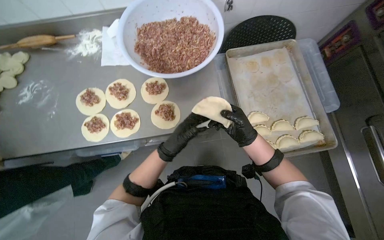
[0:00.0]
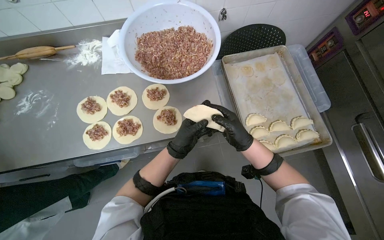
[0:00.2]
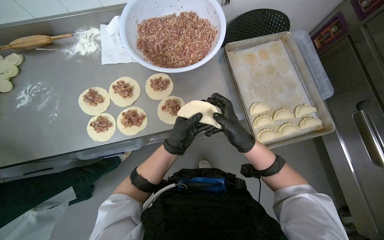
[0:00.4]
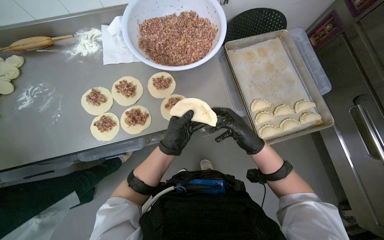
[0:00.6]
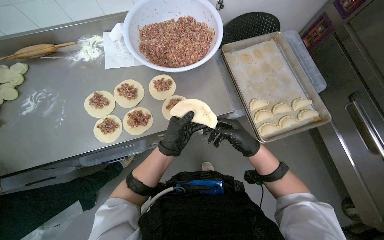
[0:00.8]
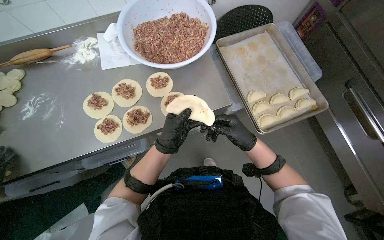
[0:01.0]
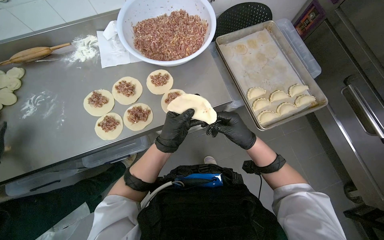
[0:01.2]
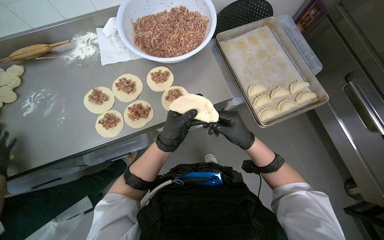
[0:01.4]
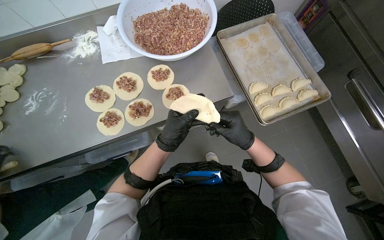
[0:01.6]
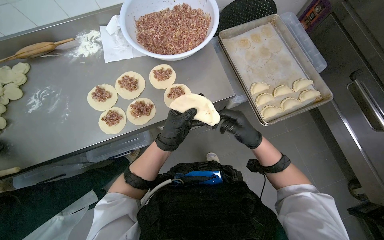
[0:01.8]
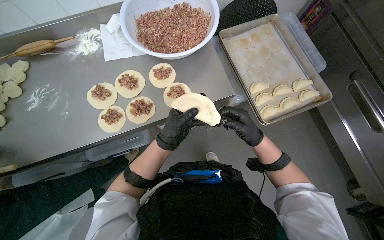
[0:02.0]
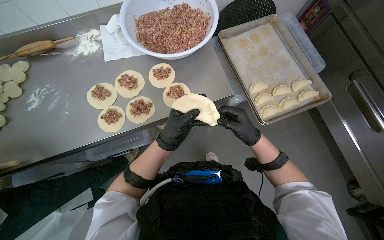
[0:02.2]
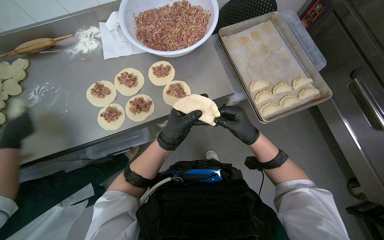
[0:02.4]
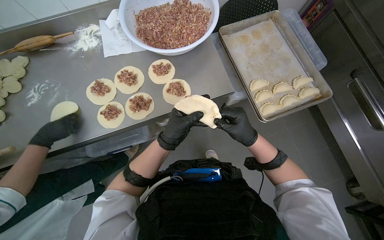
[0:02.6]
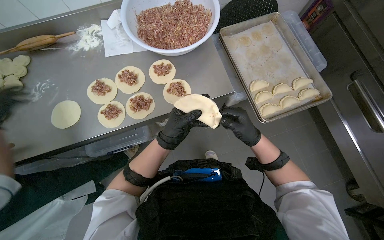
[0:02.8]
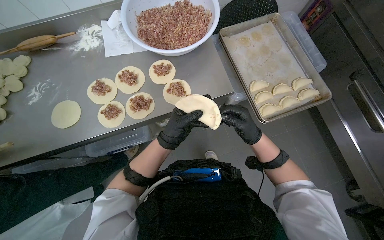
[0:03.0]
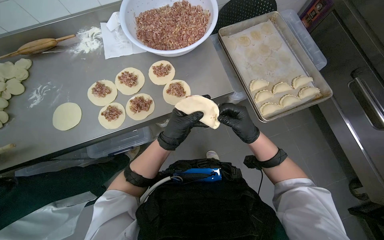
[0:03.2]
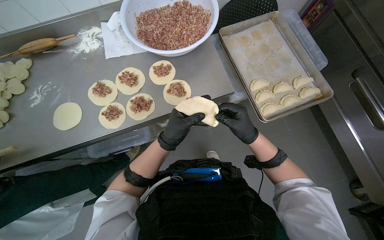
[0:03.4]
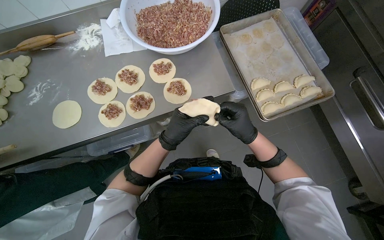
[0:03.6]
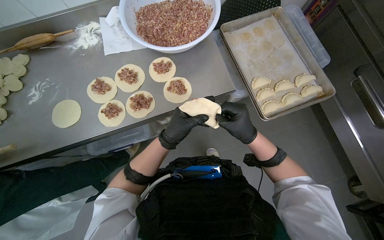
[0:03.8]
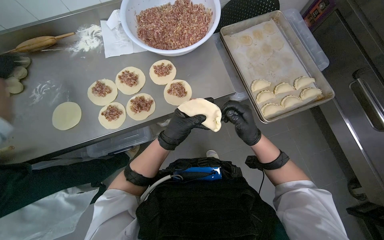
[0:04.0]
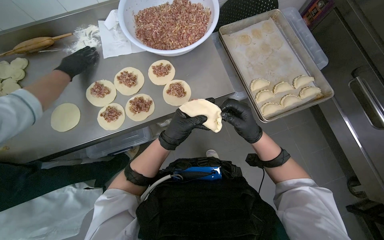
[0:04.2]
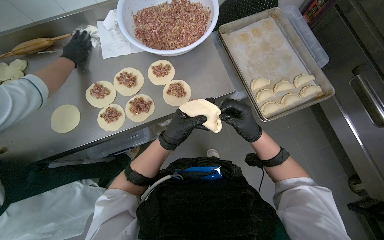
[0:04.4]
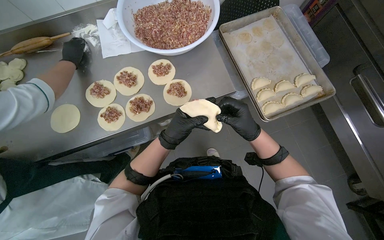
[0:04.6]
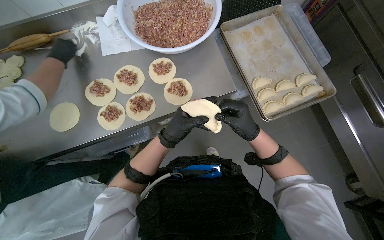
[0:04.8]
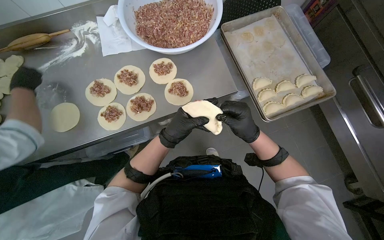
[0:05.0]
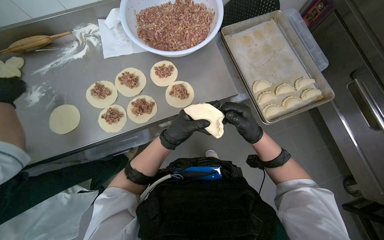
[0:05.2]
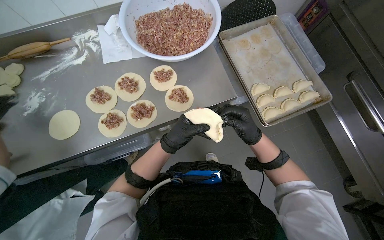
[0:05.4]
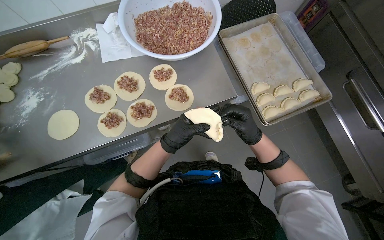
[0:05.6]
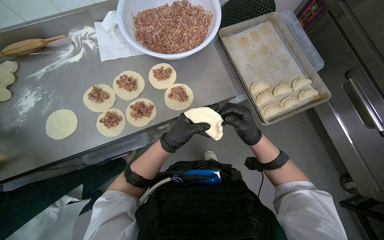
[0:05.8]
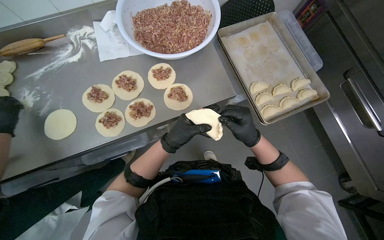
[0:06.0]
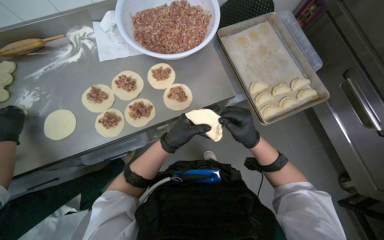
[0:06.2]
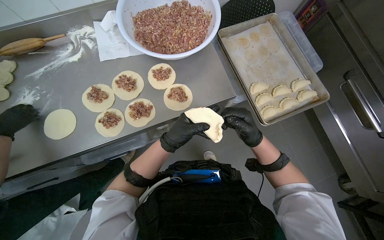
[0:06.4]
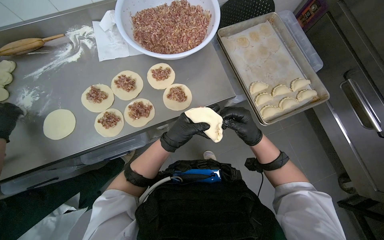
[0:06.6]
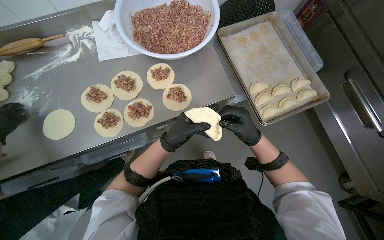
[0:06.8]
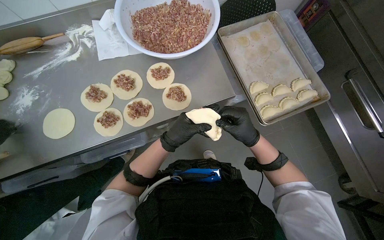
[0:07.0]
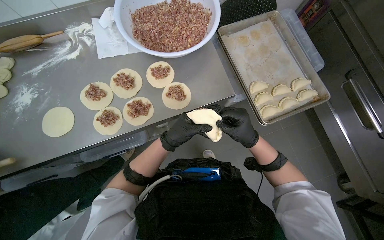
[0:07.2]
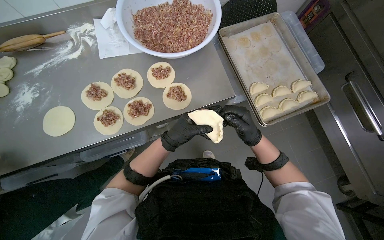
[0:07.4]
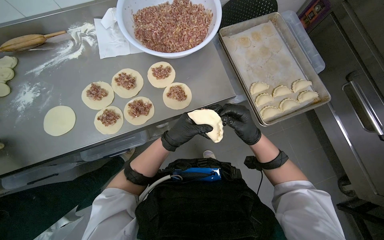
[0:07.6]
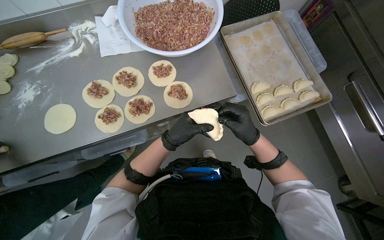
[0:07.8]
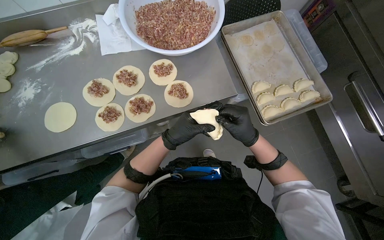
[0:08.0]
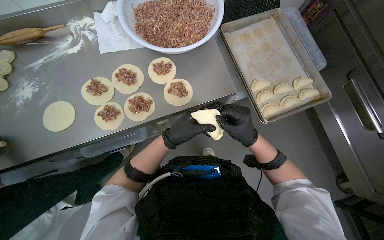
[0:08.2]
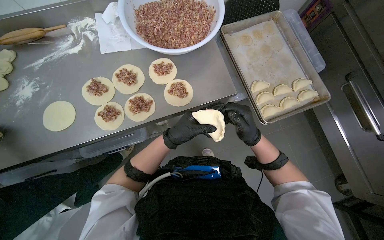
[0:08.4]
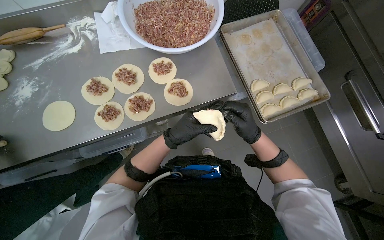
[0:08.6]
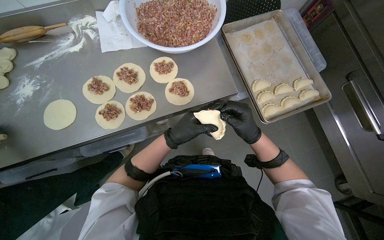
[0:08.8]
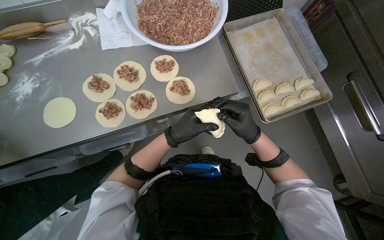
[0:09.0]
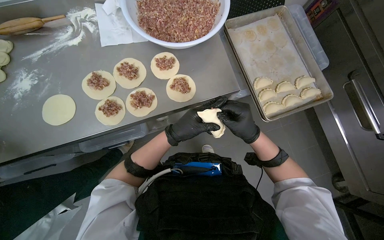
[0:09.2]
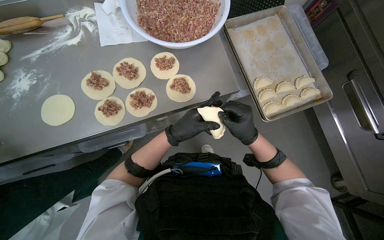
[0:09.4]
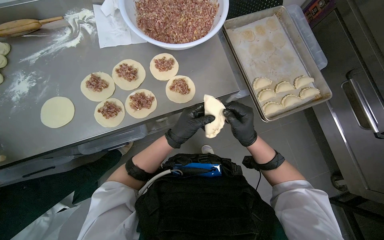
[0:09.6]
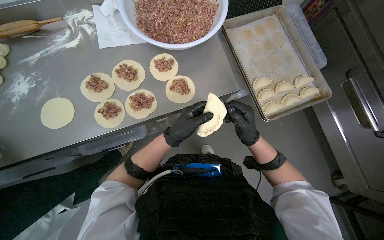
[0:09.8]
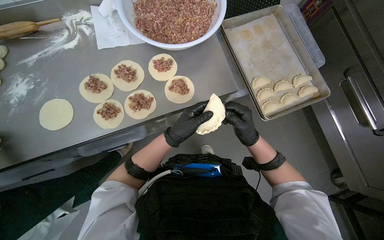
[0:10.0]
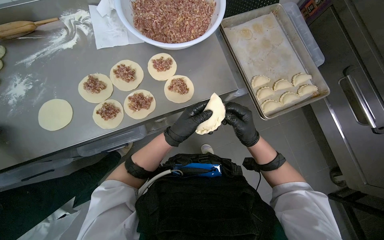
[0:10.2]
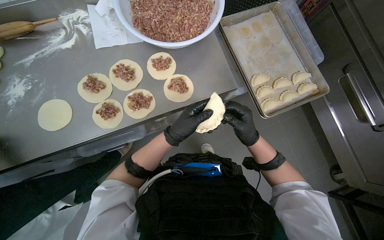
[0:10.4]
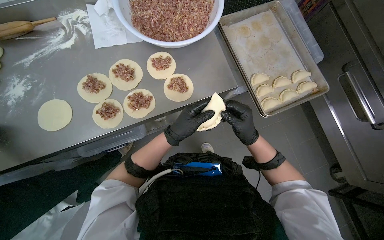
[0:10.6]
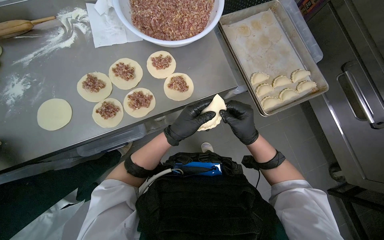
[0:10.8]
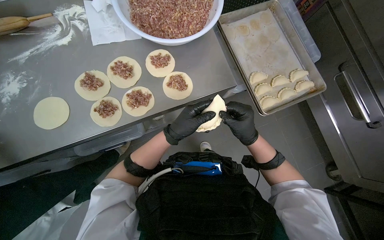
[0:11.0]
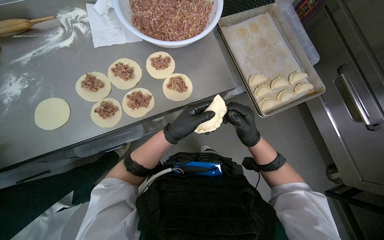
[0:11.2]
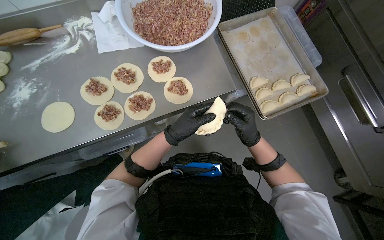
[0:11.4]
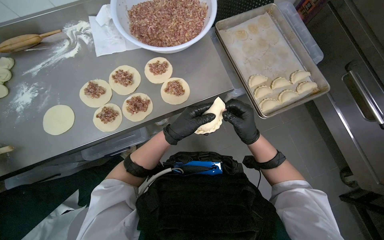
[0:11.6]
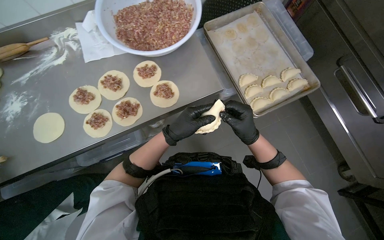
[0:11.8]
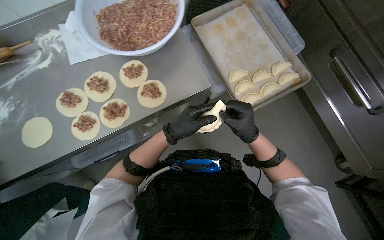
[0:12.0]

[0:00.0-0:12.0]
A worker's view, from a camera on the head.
Job: preparing food.
The whole recording: Preparing meat-filled dumplings. The worker places meat filling onto dough circles, seals them, and places them onto a tray.
0:00.0 to 0:01.6: The two hands go about 10 cm nearer to the camera.
0:01.6 to 0:10.4: The hands work in one place, with small movements.

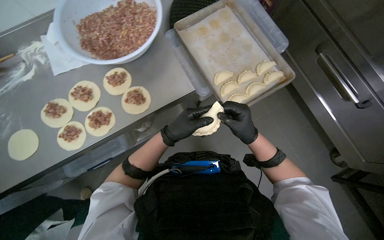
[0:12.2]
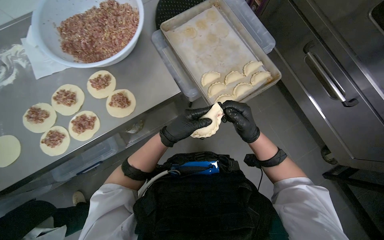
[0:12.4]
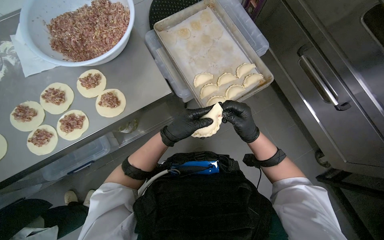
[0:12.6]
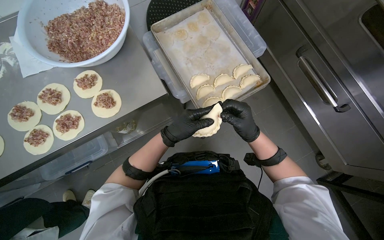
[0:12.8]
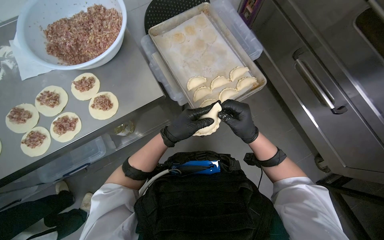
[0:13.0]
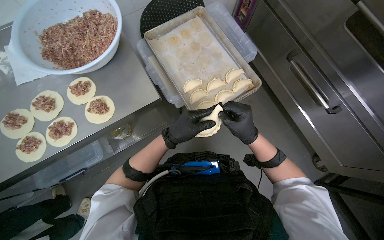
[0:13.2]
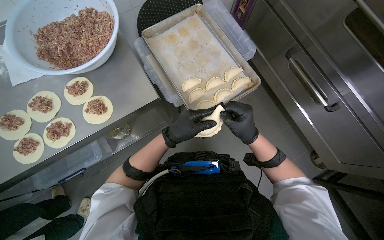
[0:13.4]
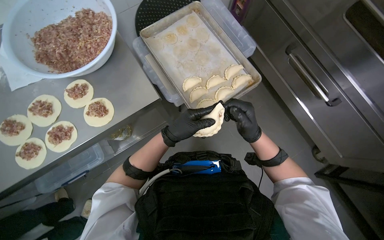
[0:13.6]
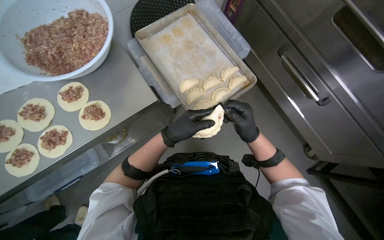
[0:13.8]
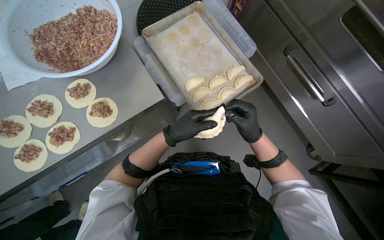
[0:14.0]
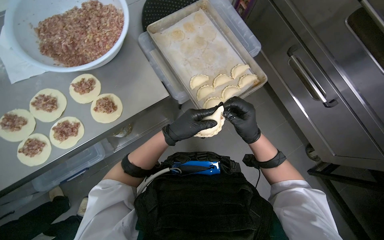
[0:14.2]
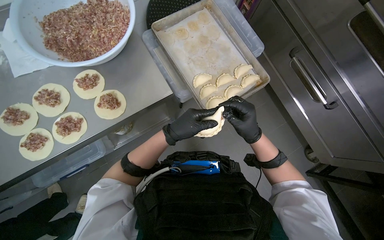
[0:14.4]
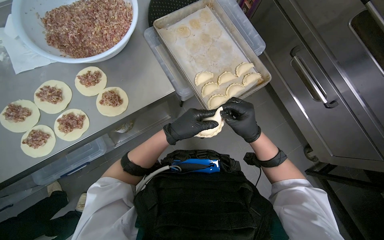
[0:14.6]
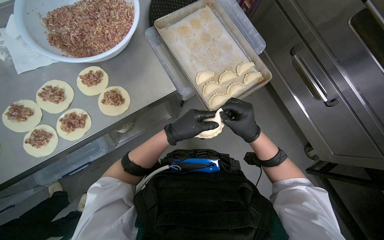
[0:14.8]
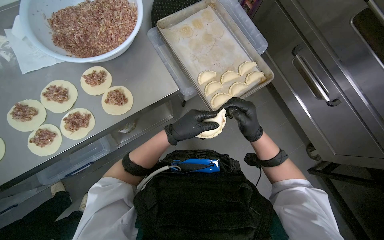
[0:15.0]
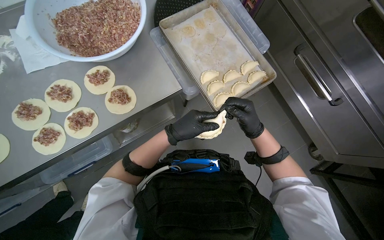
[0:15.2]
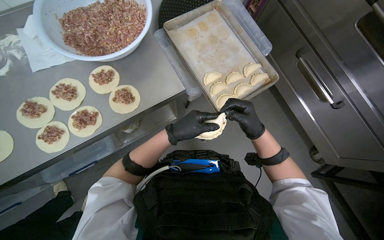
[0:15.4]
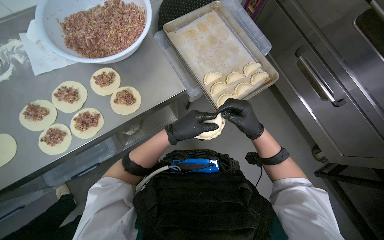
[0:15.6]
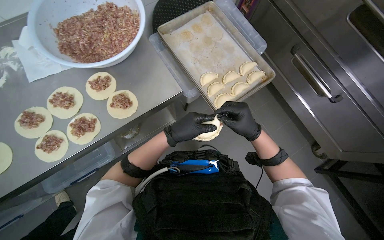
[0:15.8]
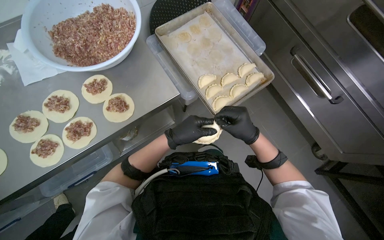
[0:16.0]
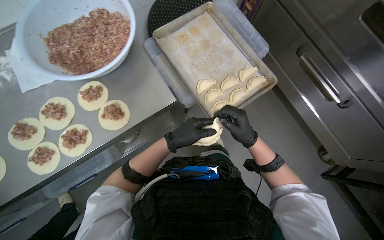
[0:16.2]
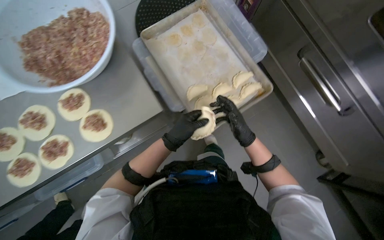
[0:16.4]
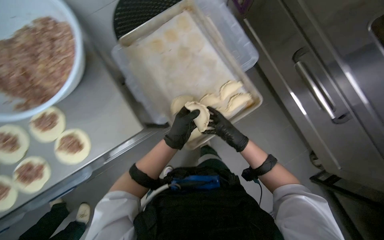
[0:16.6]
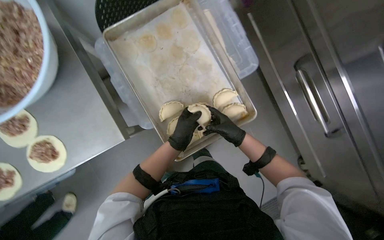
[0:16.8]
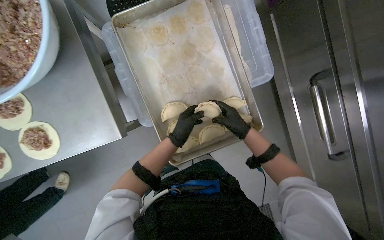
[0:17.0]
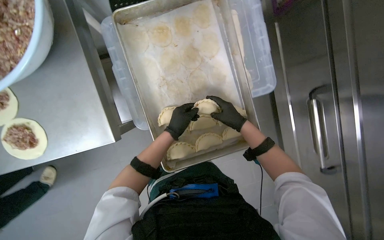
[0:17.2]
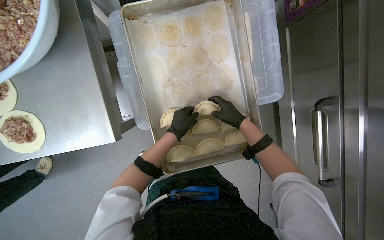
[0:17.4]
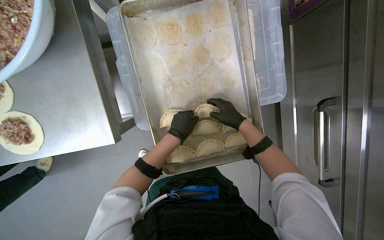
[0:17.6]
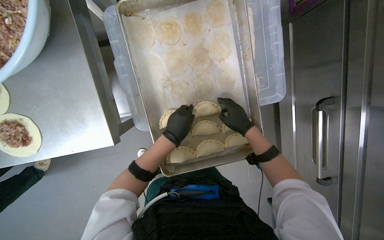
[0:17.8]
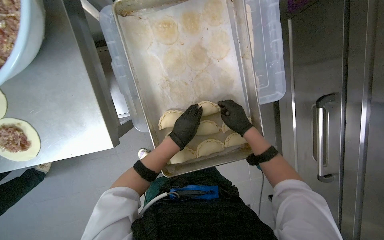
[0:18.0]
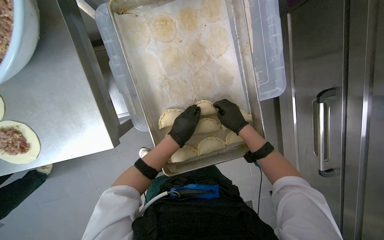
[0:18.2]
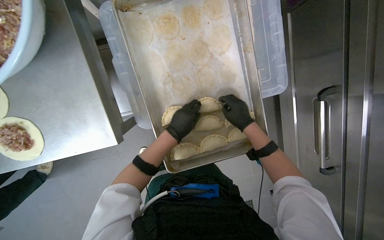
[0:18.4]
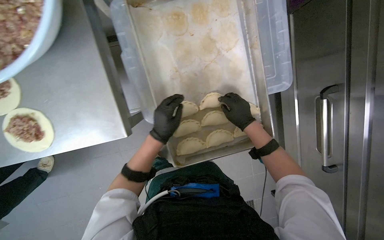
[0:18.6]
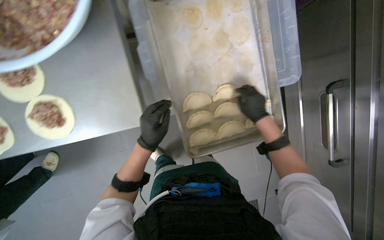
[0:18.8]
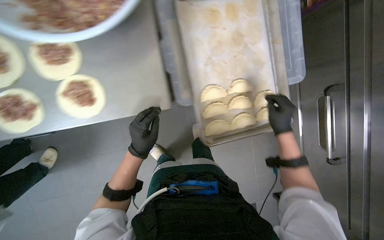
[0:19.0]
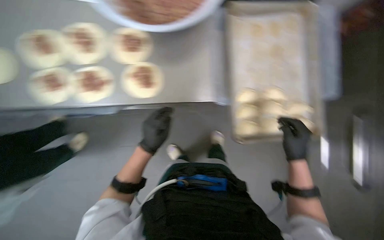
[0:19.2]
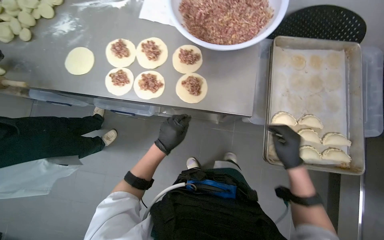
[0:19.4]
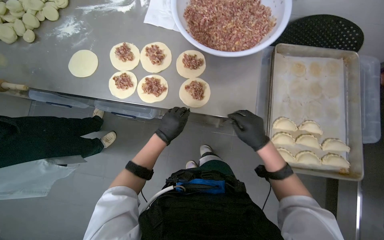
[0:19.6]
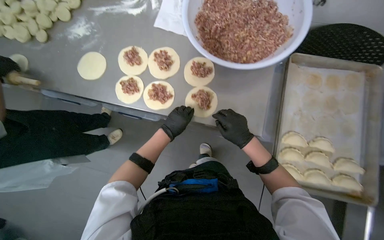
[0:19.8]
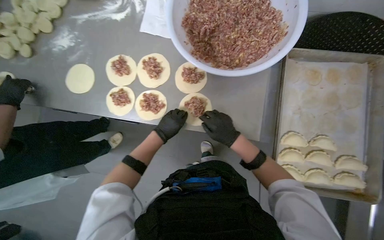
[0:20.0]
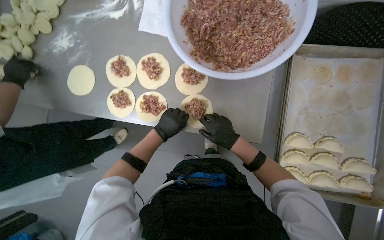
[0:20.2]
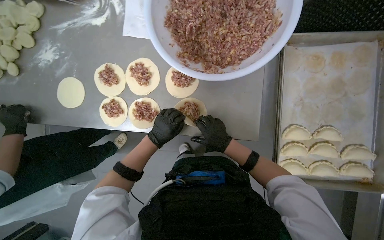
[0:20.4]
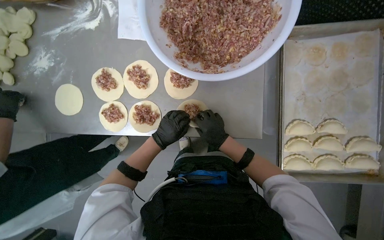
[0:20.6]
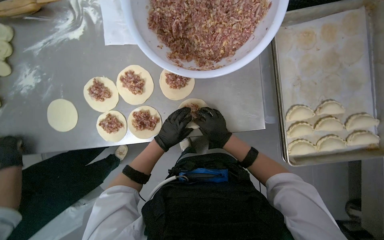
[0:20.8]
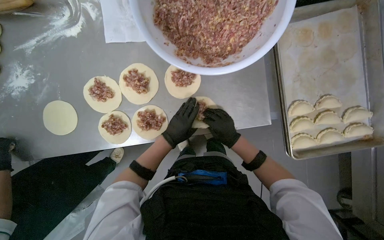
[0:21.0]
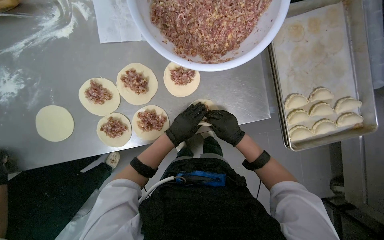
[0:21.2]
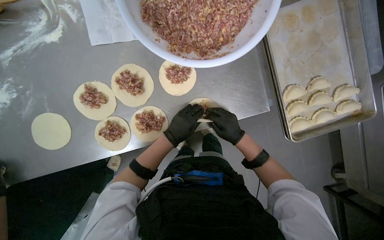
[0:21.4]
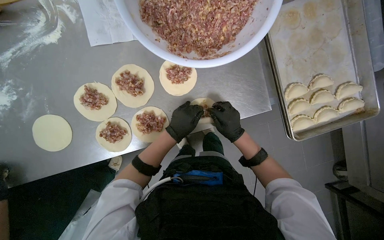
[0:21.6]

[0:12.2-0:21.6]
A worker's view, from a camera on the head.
Job: preparing food.
The whole recording: Preparing meat-filled dumplings. The worker places meat filling onto dough circles, seals them, and places them onto a tray.
0:15.4 to 0:17.0: The camera travels approximately 50 cm. The view tilts approximately 15 degrees downward.
